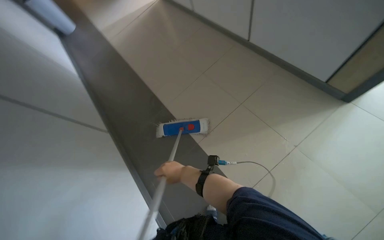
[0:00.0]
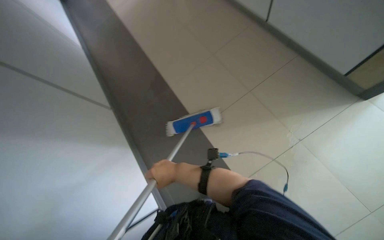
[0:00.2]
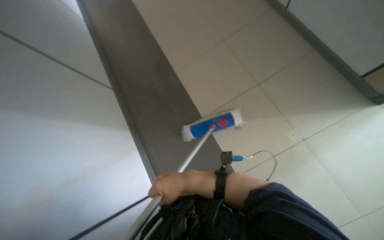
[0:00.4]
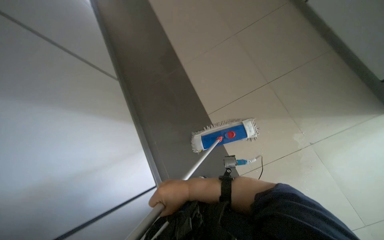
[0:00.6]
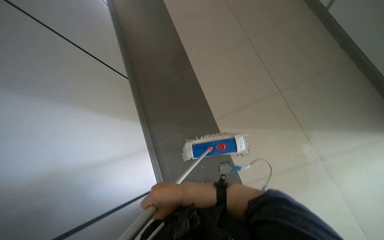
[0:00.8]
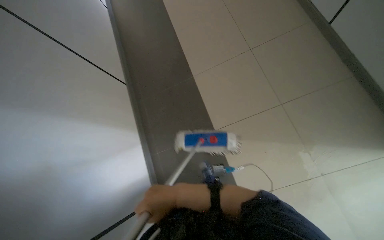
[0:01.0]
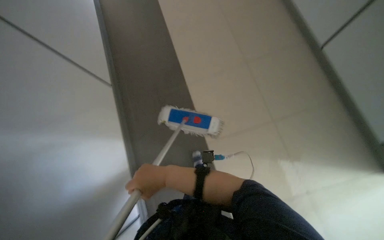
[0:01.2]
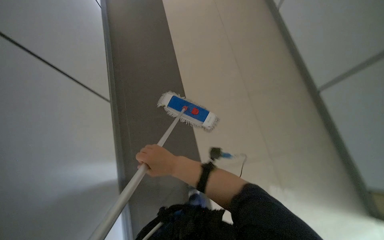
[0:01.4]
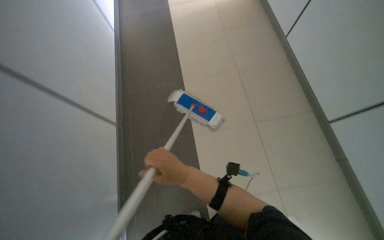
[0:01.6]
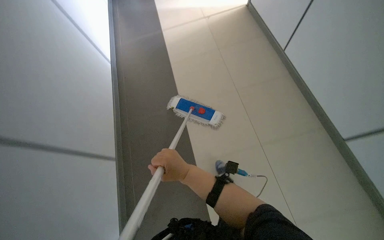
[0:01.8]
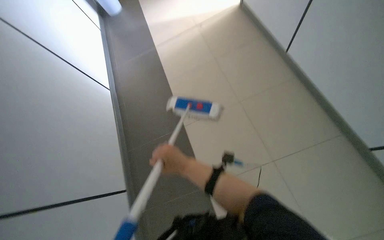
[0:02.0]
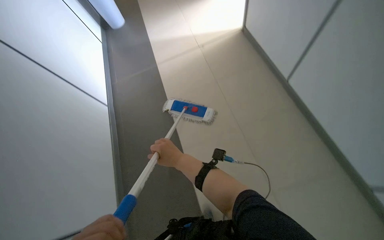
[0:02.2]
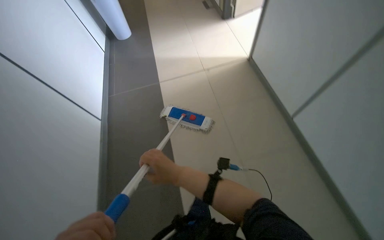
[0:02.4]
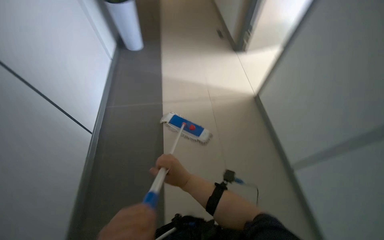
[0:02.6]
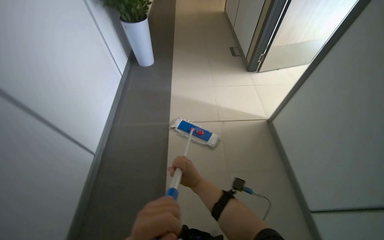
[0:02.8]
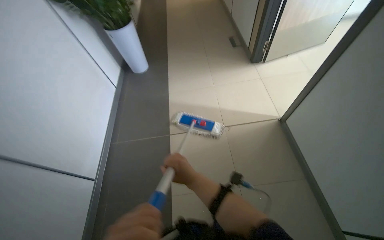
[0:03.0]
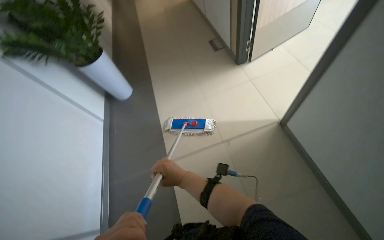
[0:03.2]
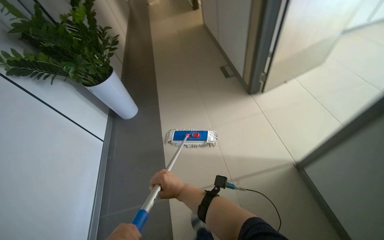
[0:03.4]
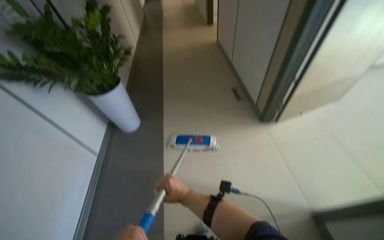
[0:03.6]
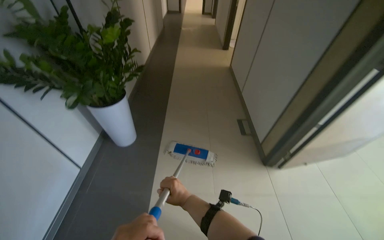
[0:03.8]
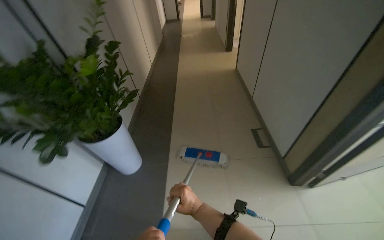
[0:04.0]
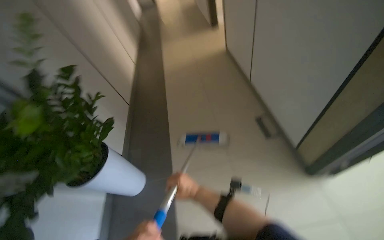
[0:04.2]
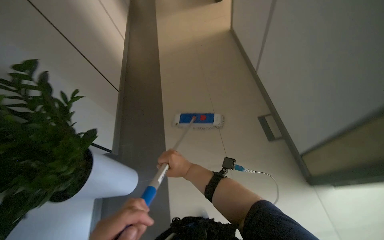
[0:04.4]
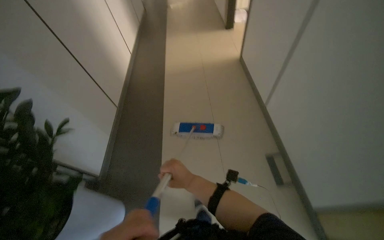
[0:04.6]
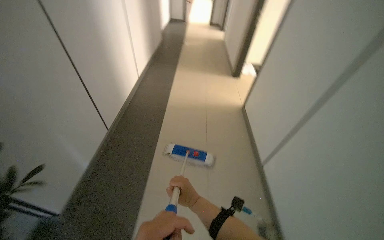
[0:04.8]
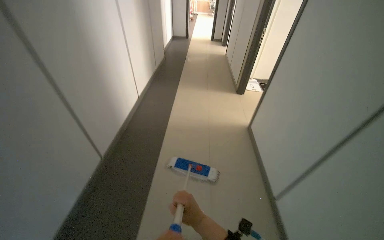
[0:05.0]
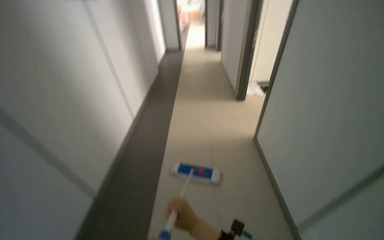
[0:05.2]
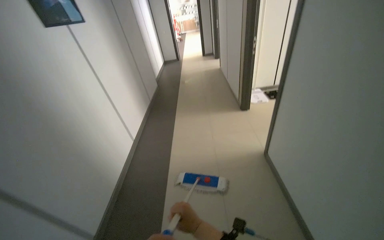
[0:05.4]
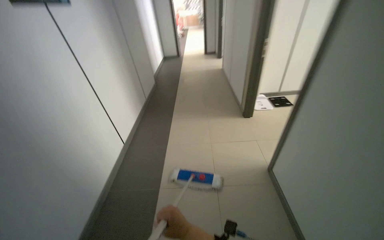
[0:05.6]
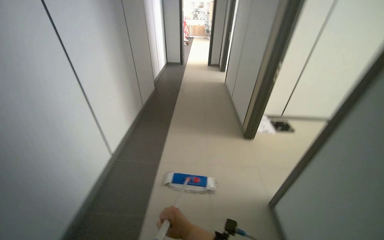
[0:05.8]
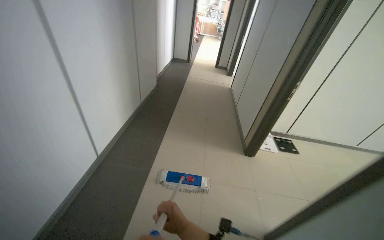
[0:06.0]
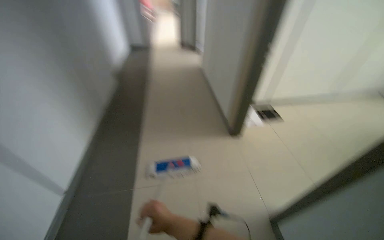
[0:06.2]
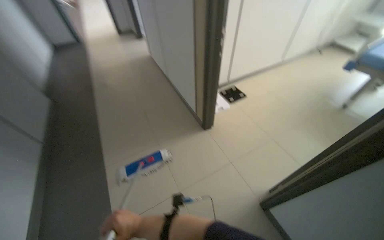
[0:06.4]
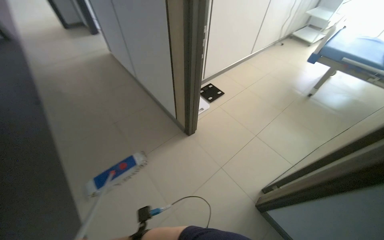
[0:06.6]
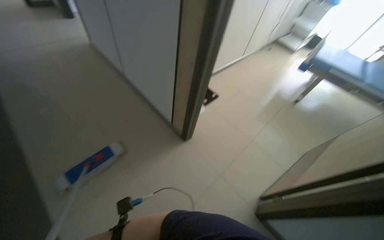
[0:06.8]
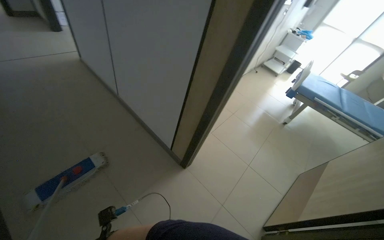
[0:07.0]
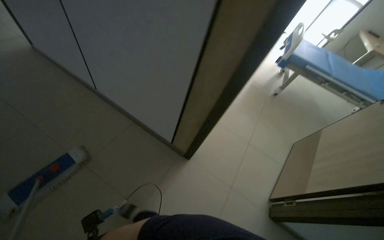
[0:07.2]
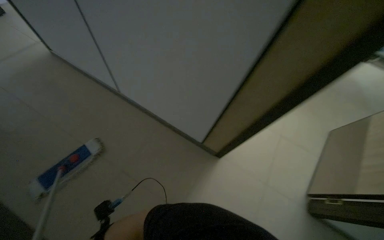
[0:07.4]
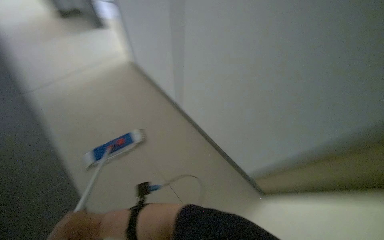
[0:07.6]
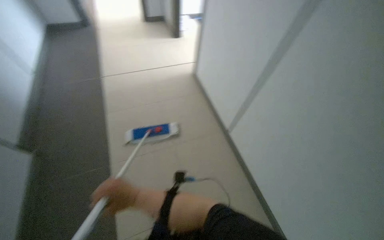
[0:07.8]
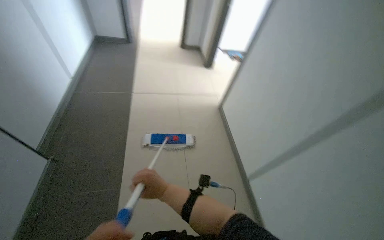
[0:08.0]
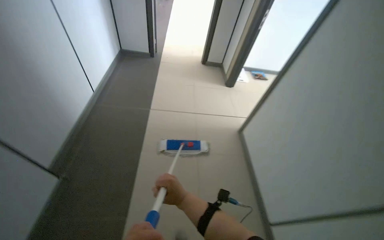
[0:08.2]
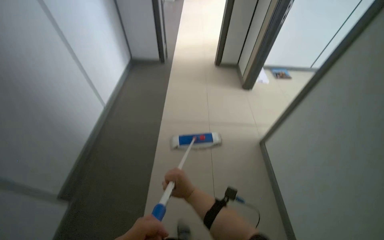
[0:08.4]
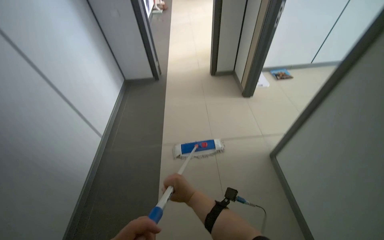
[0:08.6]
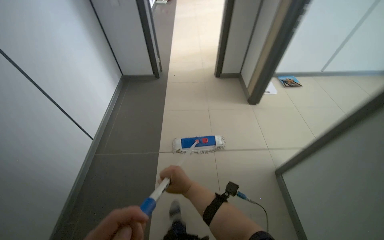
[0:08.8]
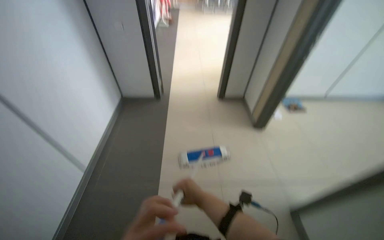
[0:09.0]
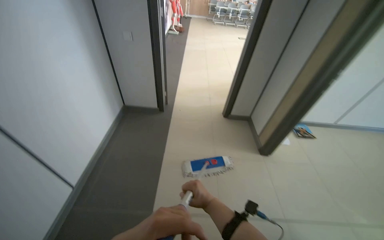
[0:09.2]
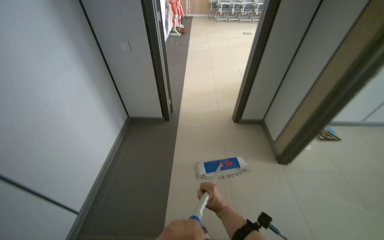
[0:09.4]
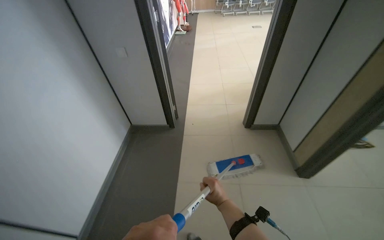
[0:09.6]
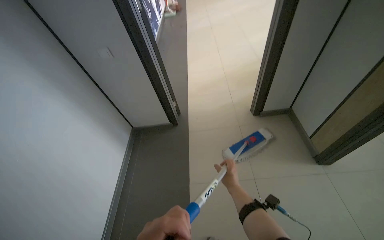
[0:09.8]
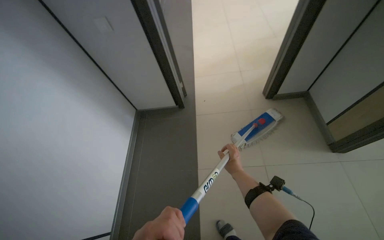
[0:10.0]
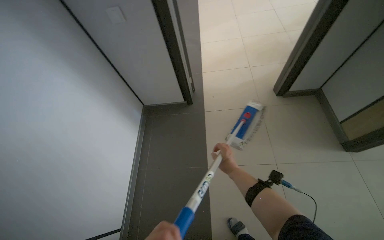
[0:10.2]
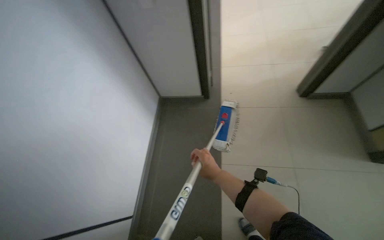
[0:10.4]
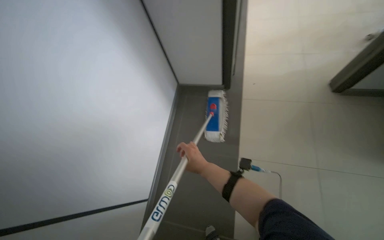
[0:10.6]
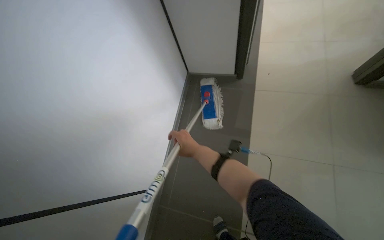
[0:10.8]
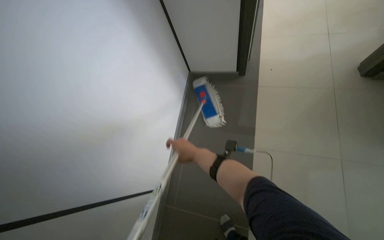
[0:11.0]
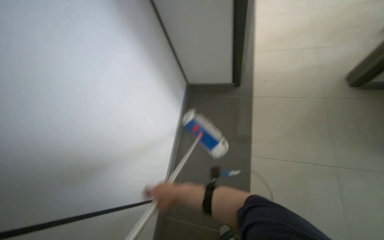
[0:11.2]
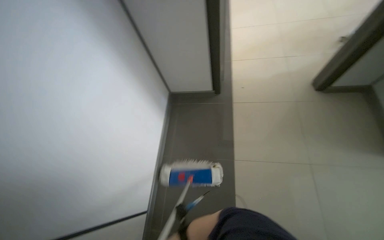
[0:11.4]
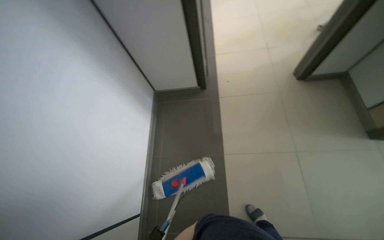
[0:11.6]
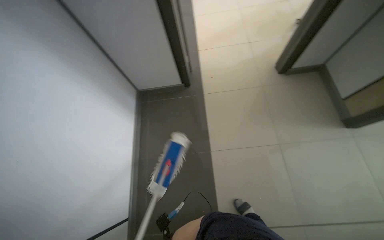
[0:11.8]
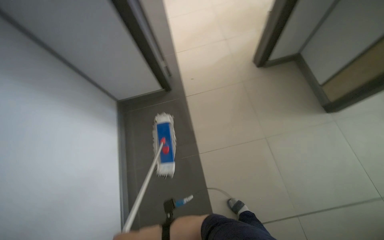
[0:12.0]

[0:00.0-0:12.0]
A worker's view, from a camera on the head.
Job: mopping floor.
The whole recording: Mopping the floor. The worker mops the floor of the room with a flat mop.
0:00.0 to 0:01.6: The camera pitches downward, by roughly 15 degrees. The right hand travels nearer to the camera by approximately 15 cm.
0:03.0 to 0:04.4: The camera travels roughly 1 m.
0:04.4 to 0:06.0: The camera is carried approximately 60 cm. The wearer looks roughly 20 degrees further upward.
0:06.0 to 0:07.6: The head travels about 80 cm. The head rotates approximately 50 degrees to the right. The camera pitches downward, by about 15 degrees.
0:09.0 to 0:10.4: The camera is aimed approximately 20 degrees further to the left. The right hand moves up the picture, about 25 cm.
0:10.4 to 0:12.0: The head turns to the right by some 40 degrees.

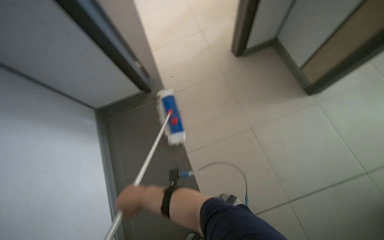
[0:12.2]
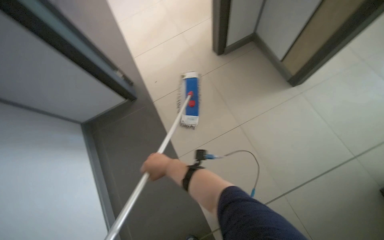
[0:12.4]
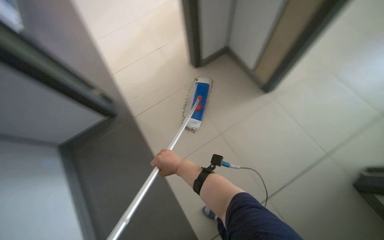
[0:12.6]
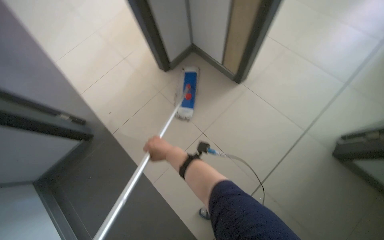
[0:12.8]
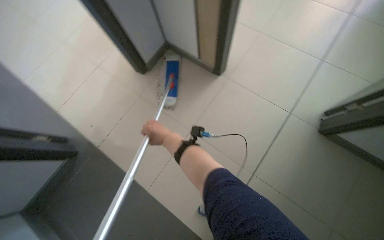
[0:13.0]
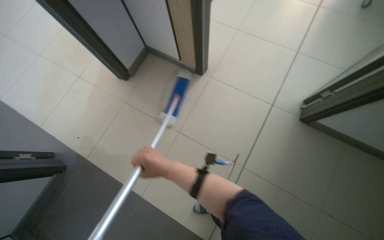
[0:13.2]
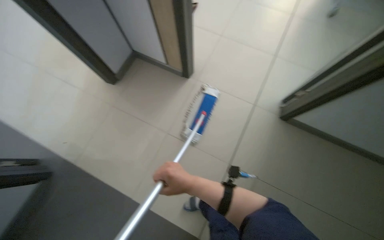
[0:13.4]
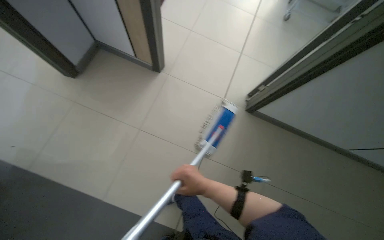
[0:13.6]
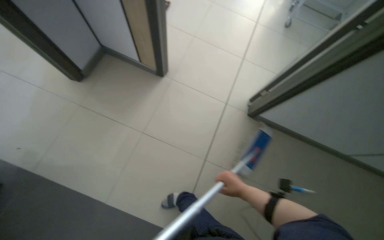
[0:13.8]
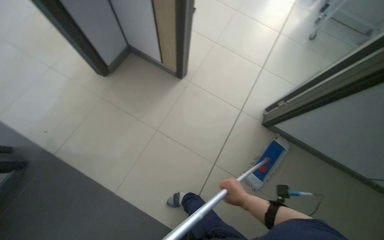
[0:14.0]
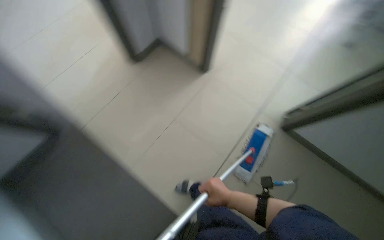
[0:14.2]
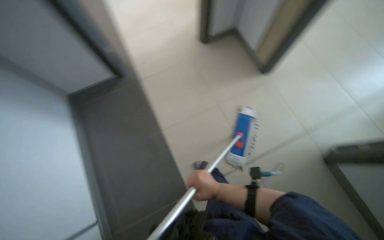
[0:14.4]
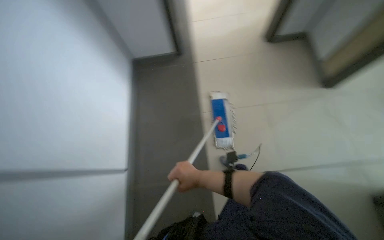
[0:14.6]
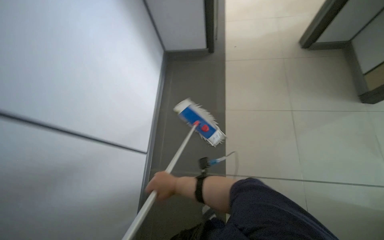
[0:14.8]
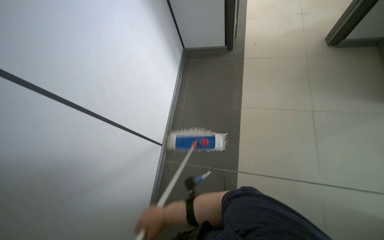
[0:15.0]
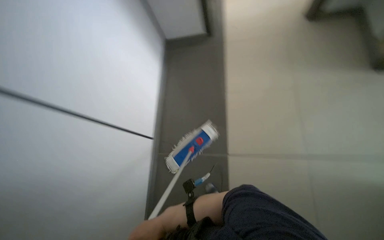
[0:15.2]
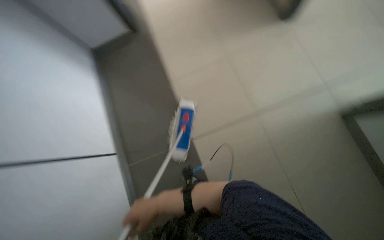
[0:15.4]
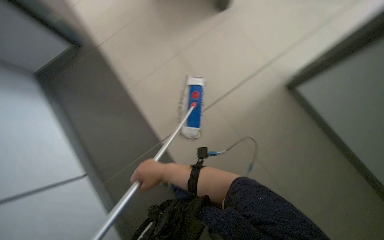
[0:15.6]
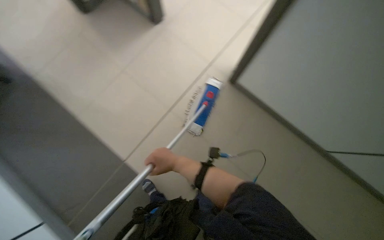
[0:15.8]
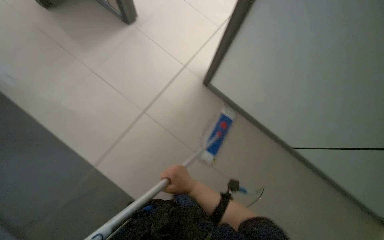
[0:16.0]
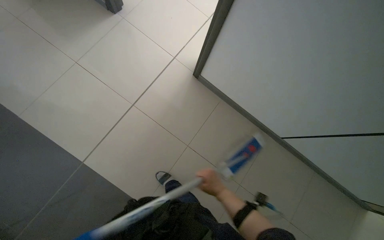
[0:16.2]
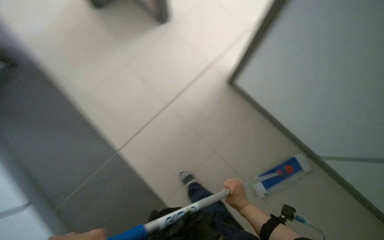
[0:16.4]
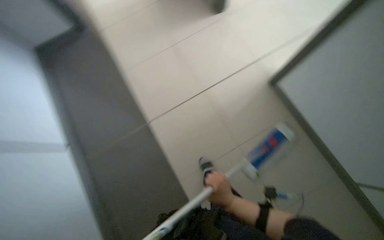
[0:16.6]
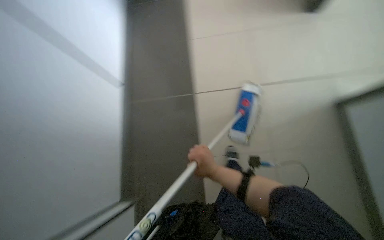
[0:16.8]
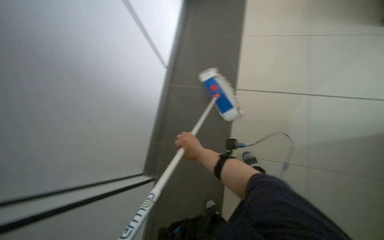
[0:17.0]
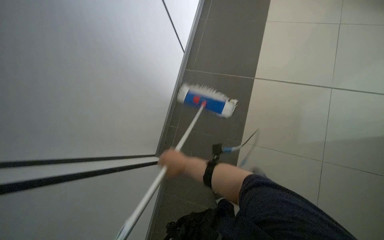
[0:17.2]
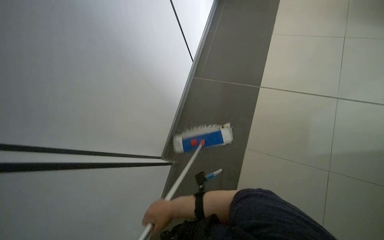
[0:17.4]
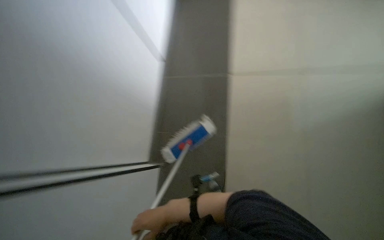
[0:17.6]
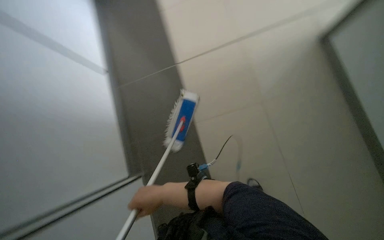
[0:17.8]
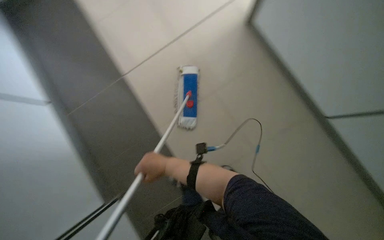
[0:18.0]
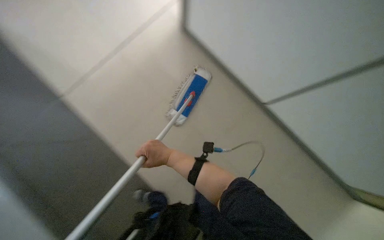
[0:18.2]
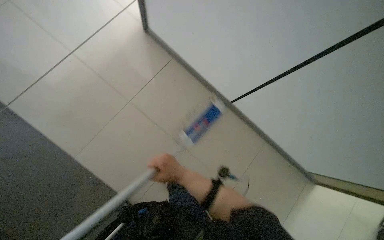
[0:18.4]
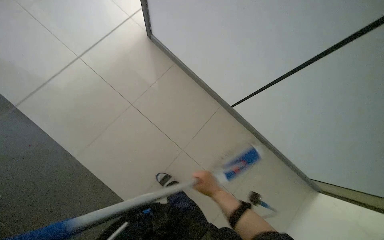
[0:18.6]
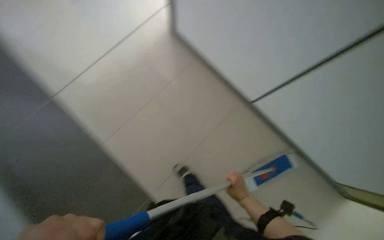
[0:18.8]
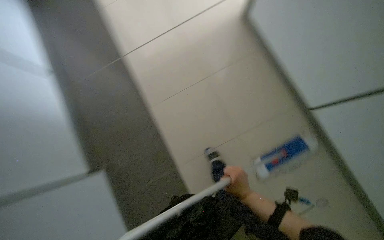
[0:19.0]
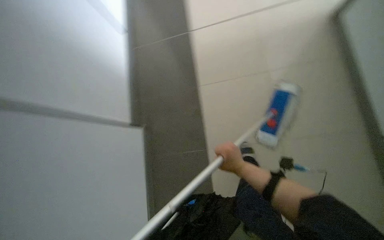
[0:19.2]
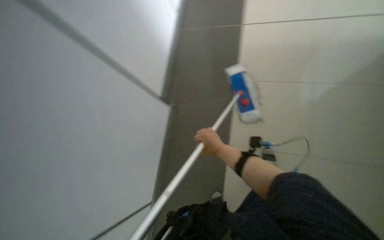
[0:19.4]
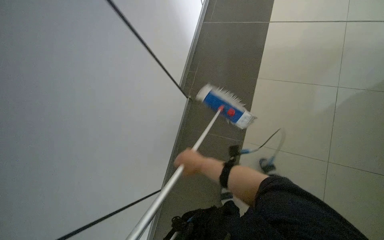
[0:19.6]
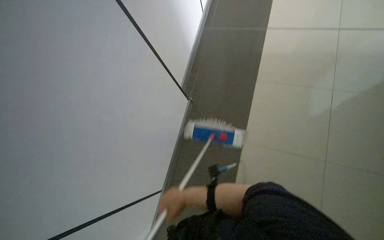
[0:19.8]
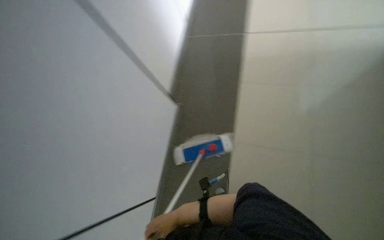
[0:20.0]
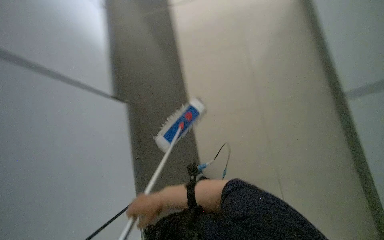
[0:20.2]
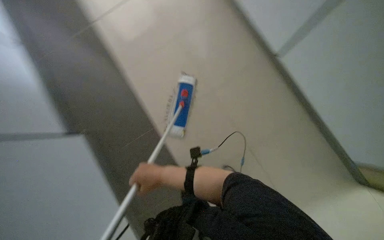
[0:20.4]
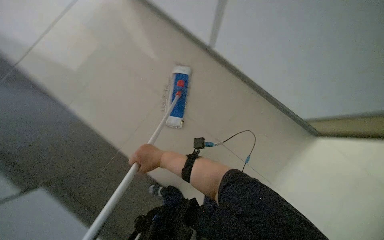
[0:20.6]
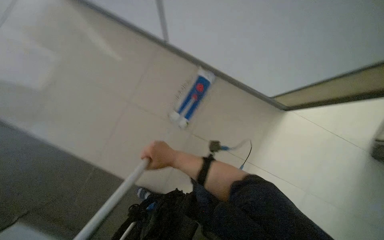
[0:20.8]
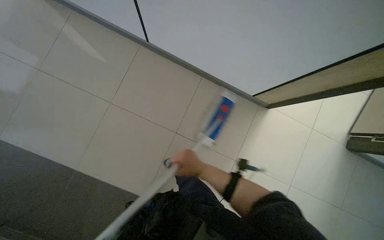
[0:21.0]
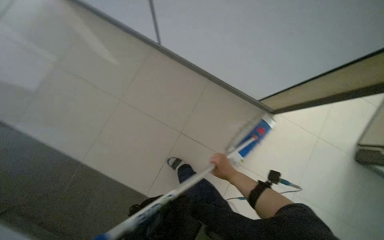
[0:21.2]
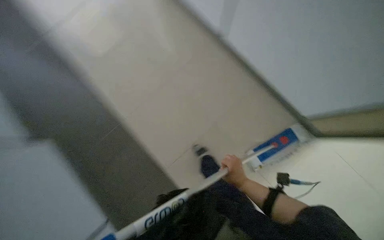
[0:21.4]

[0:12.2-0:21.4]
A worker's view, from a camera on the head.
Job: mopping floor.
The whole recording: Mopping the floor. The worker mops the floor of the room with a flat mop.
0:12.2 to 0:13.8: The wearer's head swings some 50 degrees to the right.
0:13.8 to 0:15.2: The right hand is displaced to the left and nearer to the camera by some 35 cm.
0:19.8 to 0:21.4: The right hand moves to the right, about 25 cm.
